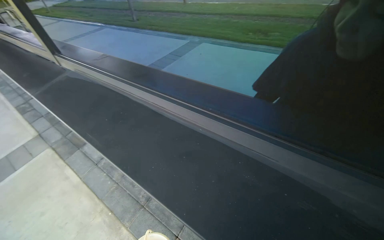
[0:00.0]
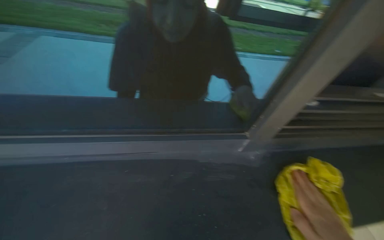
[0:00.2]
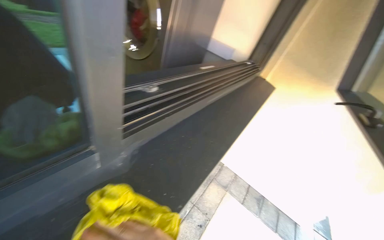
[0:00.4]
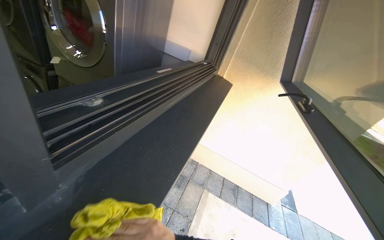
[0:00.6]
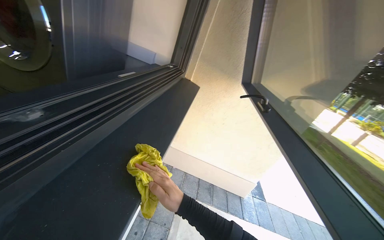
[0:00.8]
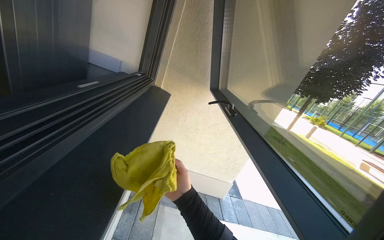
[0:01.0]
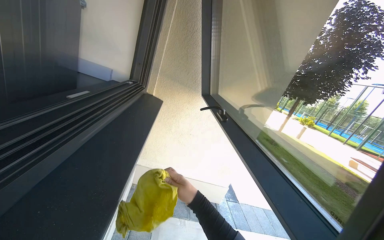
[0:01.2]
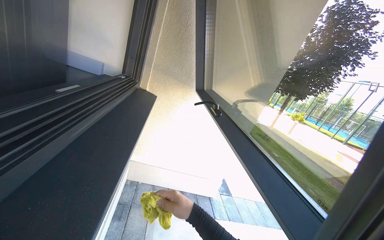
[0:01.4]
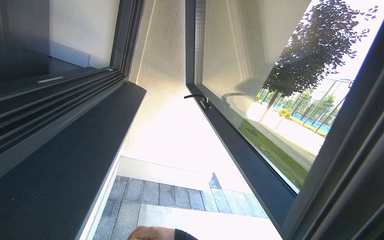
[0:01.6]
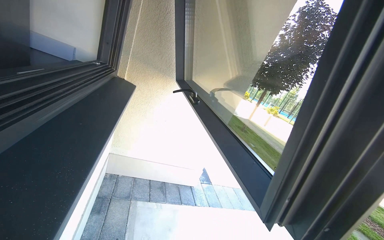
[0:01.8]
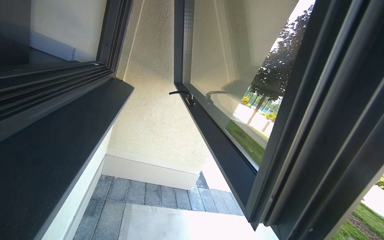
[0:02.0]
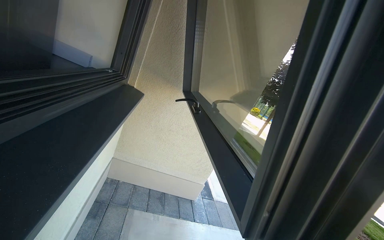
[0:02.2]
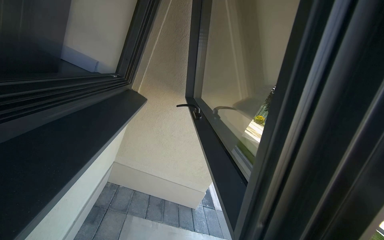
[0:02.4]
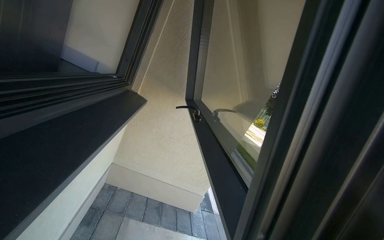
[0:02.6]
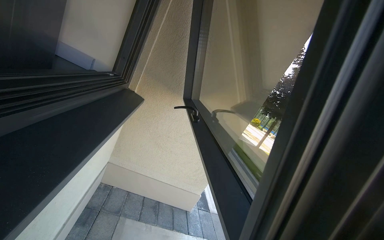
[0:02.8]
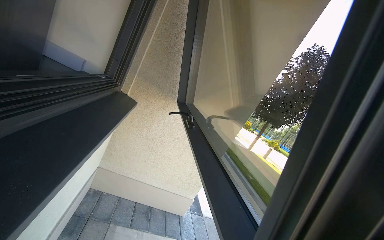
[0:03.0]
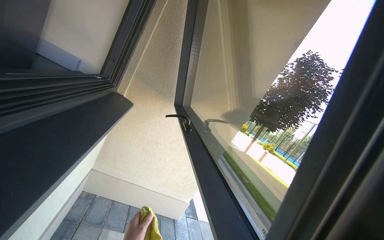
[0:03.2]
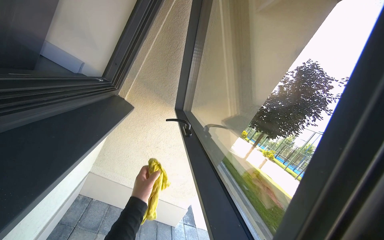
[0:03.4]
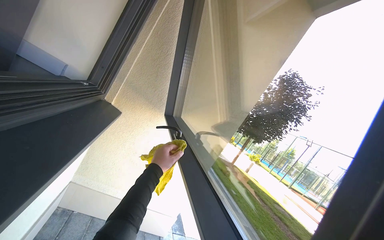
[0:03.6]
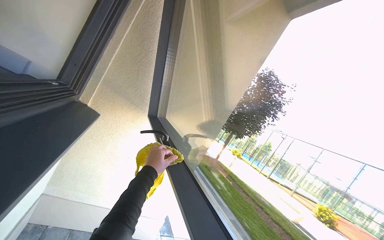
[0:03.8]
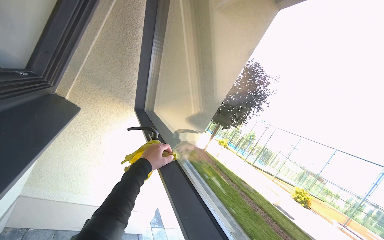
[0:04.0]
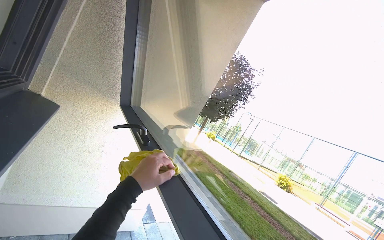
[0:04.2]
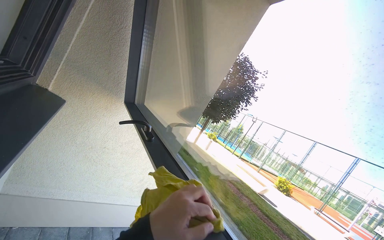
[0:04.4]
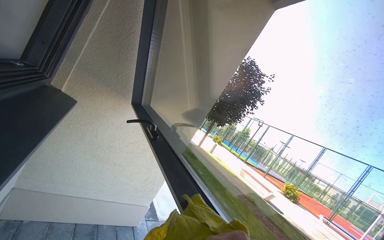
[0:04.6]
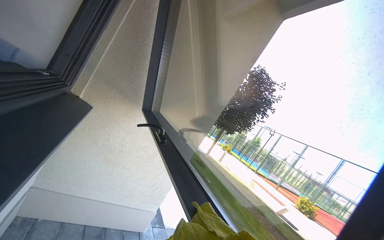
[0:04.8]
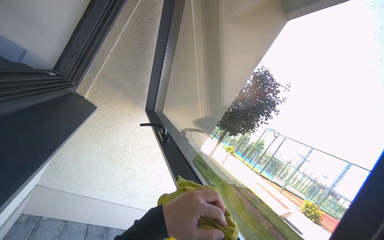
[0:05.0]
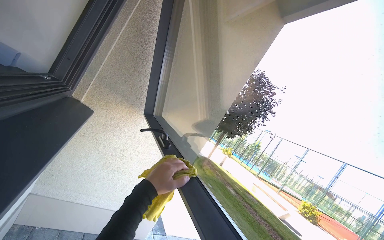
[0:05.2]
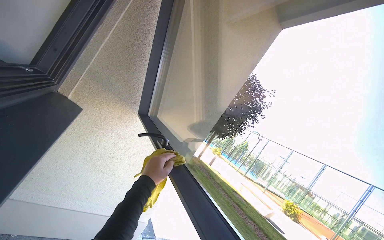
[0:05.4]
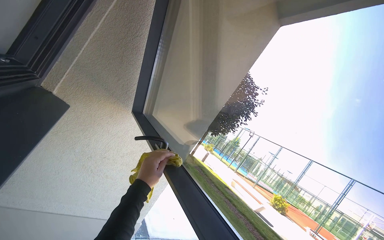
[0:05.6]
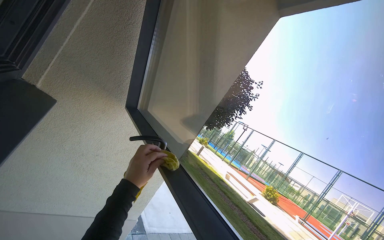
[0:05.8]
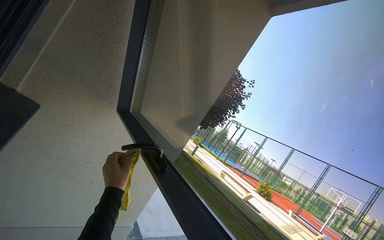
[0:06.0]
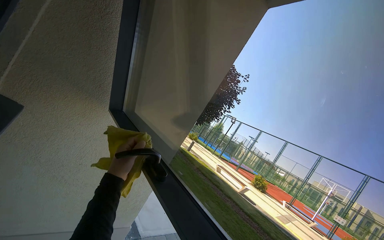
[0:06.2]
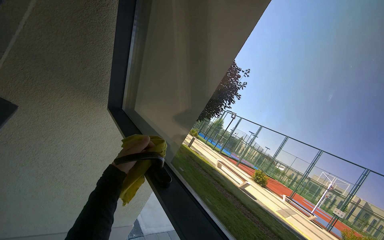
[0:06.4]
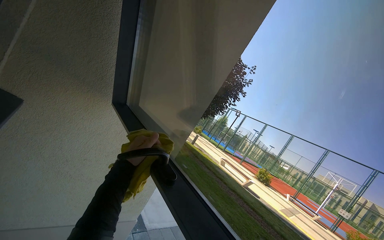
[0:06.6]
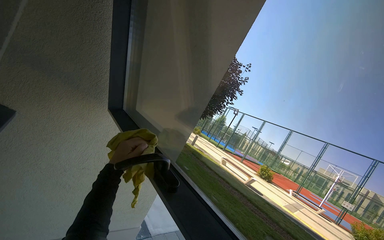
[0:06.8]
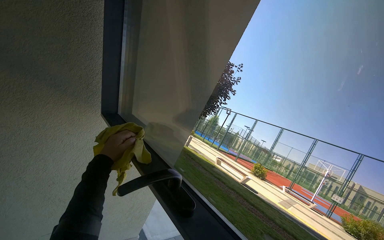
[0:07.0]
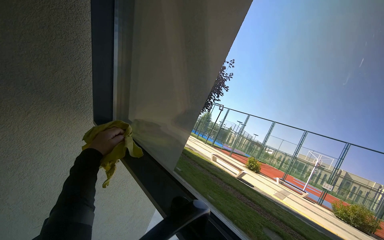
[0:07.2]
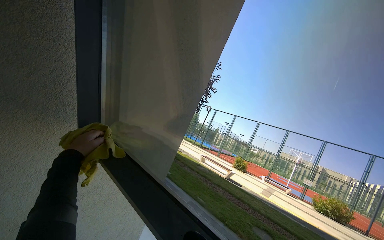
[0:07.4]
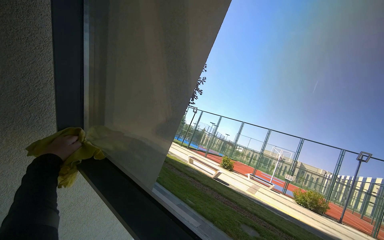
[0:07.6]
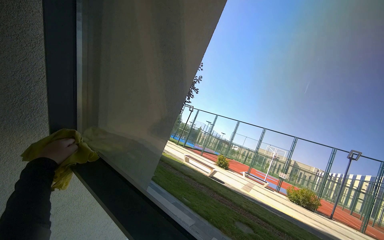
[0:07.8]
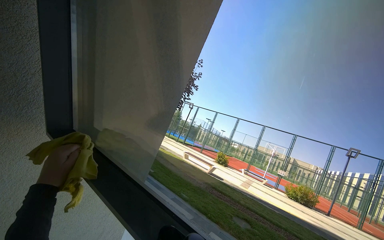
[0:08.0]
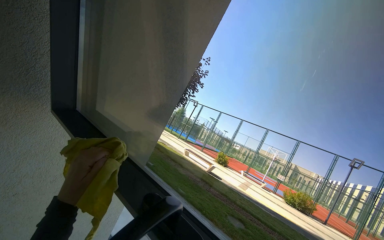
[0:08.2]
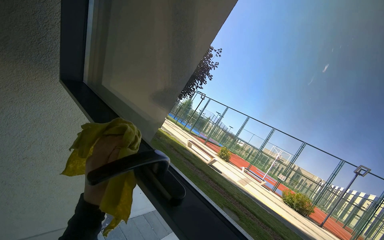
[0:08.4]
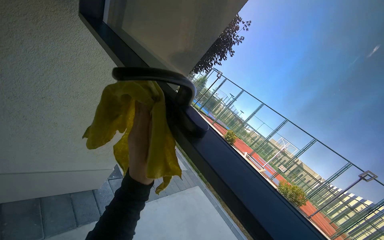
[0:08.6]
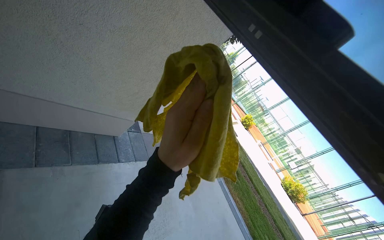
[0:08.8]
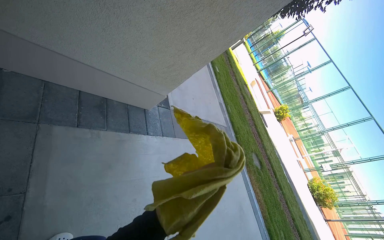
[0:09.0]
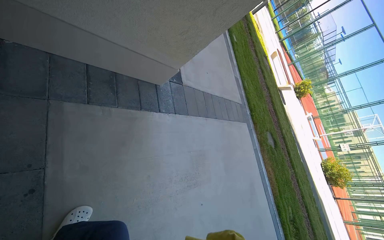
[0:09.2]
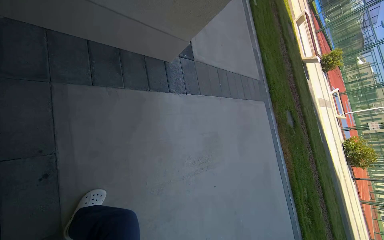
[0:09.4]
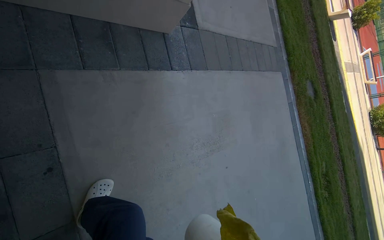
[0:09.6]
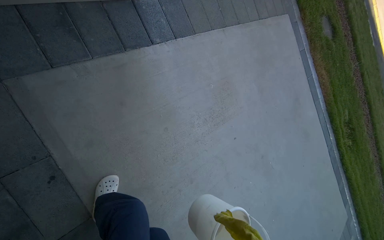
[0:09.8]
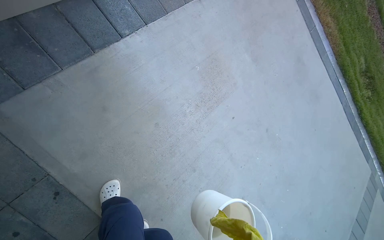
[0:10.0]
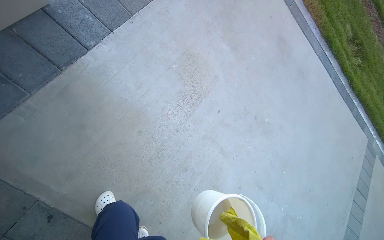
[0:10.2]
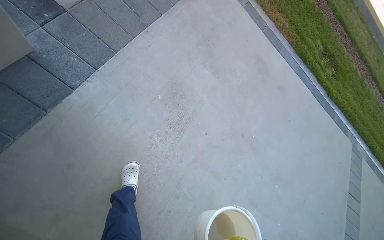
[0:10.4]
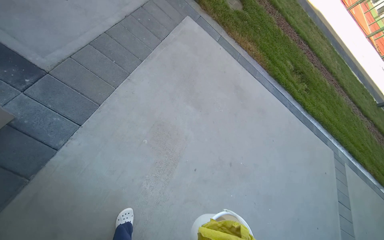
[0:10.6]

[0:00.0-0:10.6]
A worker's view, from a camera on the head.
Job: wiping surfaces.
The whole recording: Wiping window frame. The worker wipes the inside of the opened window frames with a yellow cloth.
0:00.0 to 0:01.6: The wearer looks approximately 105 degrees further to the right.
0:03.0 to 0:04.6: The camera sweeps to the right, by roughly 20 degrees.
0:06.0 to 0:07.6: The head rotates roughly 20 degrees to the right. The left hand moves up the picture and to the left, about 35 cm.
0:07.6 to 0:09.0: The view tilts approximately 20 degrees downward. Everything in view rotates about 25 degrees clockwise.
0:09.0 to 0:10.6: The camera is carried some 90 cm. The view pans to the left by roughly 15 degrees. The view tips downward by roughly 35 degrees. Everything in view rotates approximately 45 degrees counterclockwise.

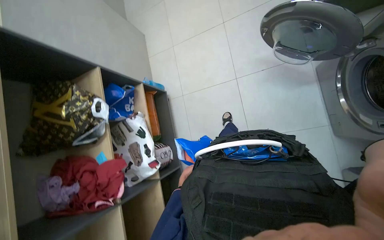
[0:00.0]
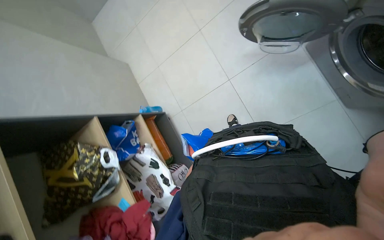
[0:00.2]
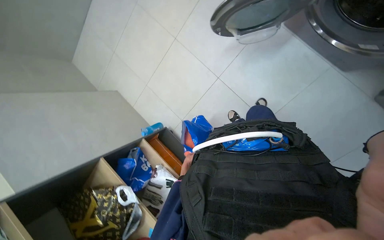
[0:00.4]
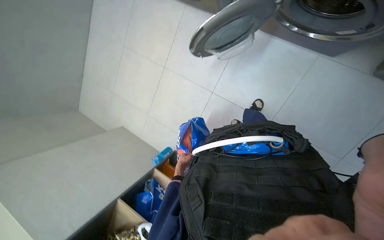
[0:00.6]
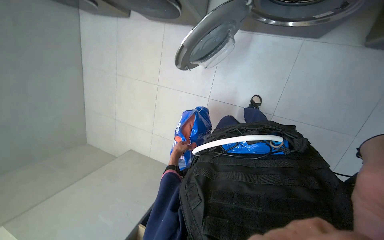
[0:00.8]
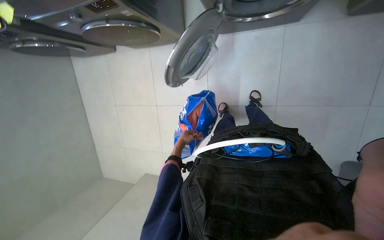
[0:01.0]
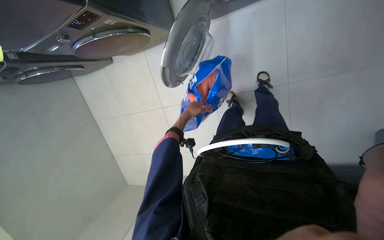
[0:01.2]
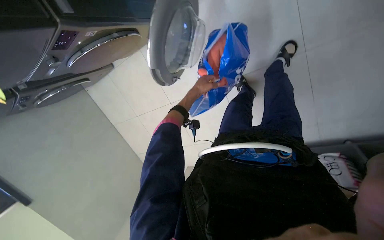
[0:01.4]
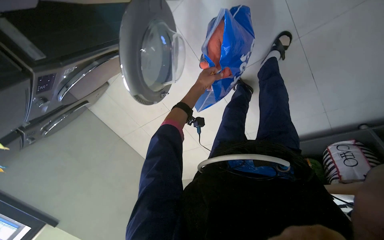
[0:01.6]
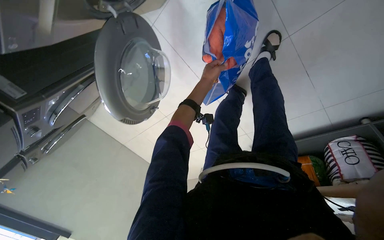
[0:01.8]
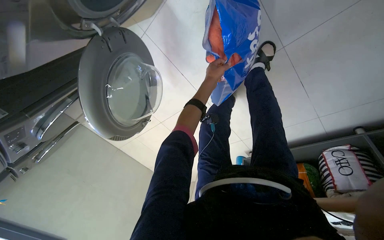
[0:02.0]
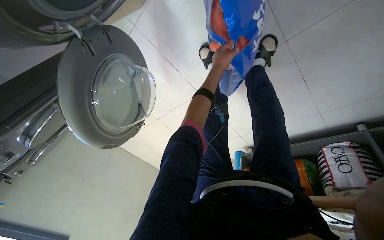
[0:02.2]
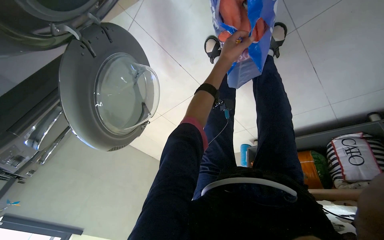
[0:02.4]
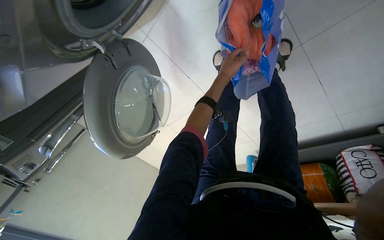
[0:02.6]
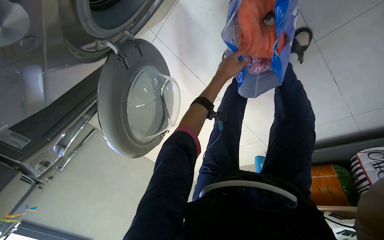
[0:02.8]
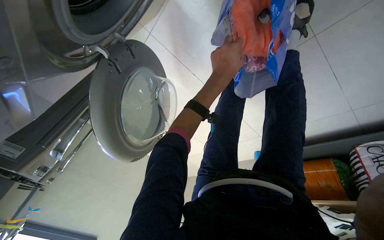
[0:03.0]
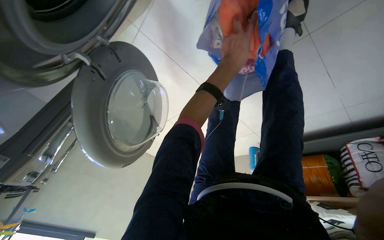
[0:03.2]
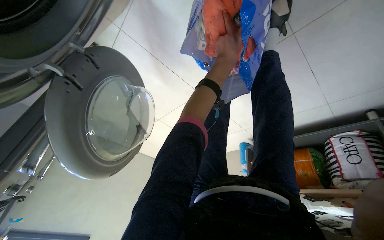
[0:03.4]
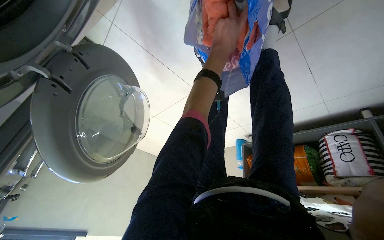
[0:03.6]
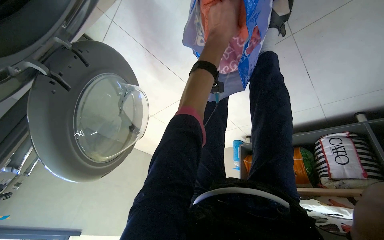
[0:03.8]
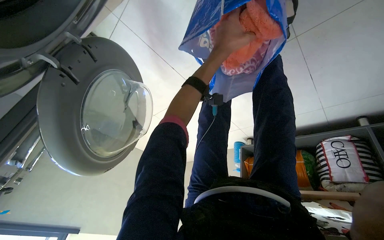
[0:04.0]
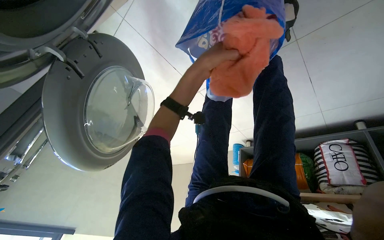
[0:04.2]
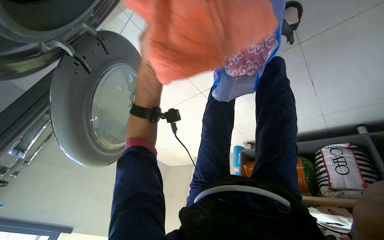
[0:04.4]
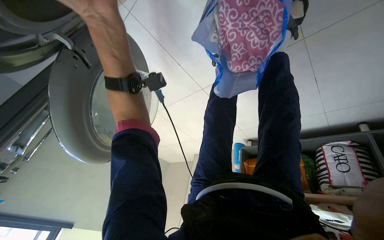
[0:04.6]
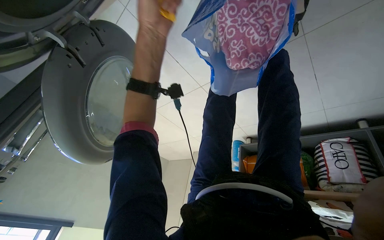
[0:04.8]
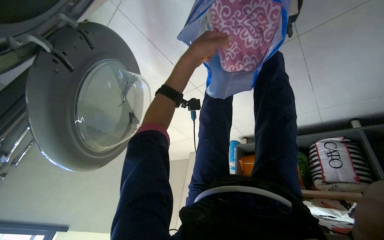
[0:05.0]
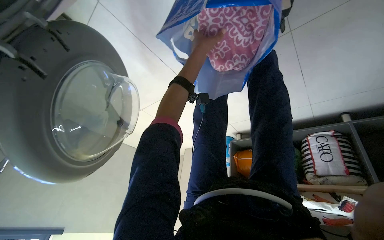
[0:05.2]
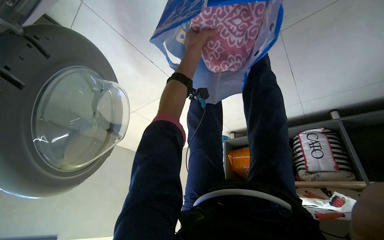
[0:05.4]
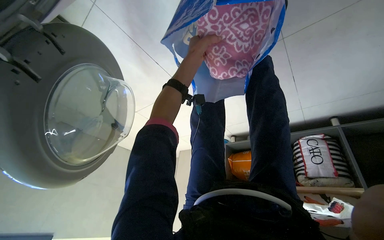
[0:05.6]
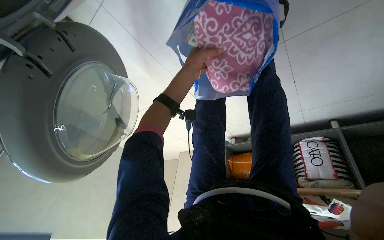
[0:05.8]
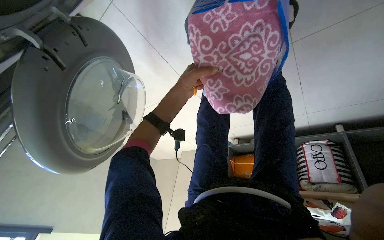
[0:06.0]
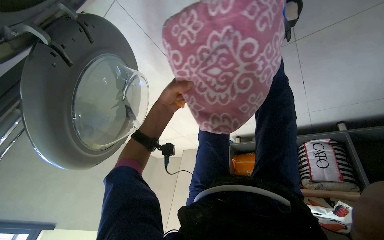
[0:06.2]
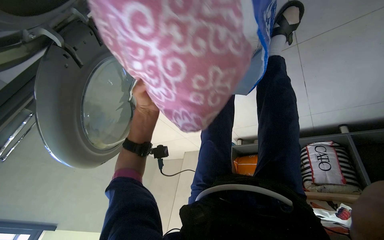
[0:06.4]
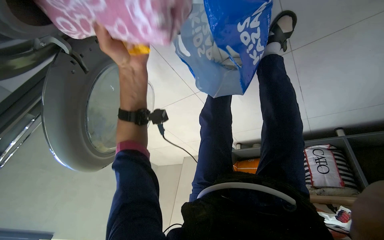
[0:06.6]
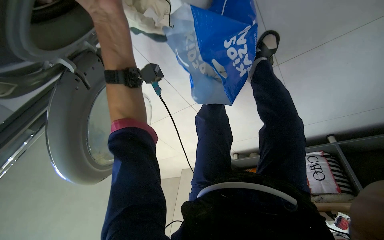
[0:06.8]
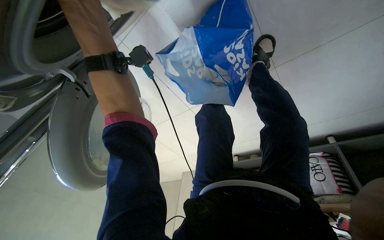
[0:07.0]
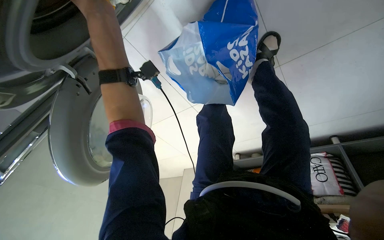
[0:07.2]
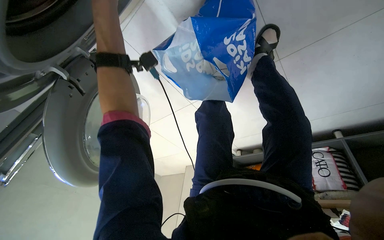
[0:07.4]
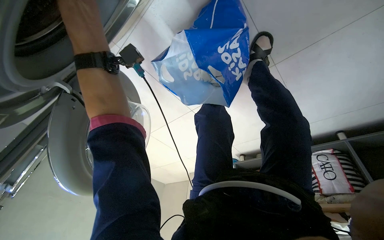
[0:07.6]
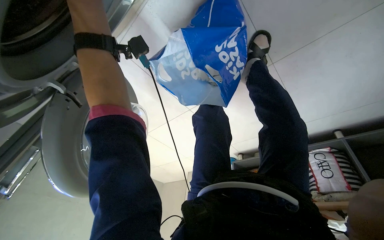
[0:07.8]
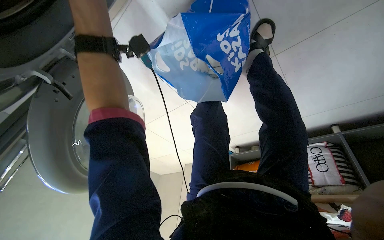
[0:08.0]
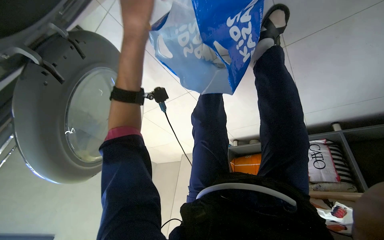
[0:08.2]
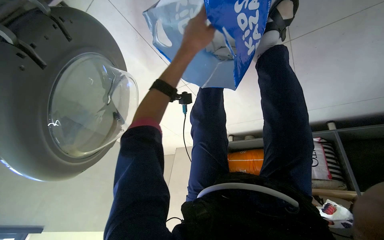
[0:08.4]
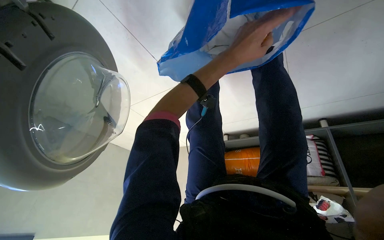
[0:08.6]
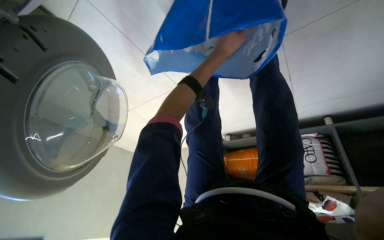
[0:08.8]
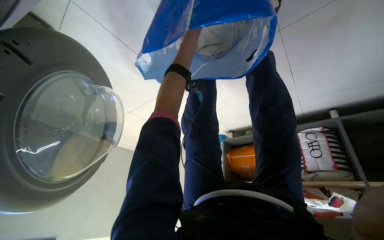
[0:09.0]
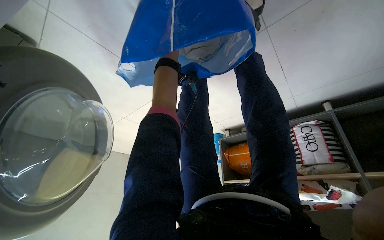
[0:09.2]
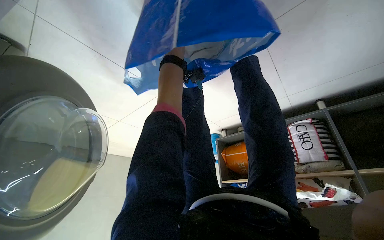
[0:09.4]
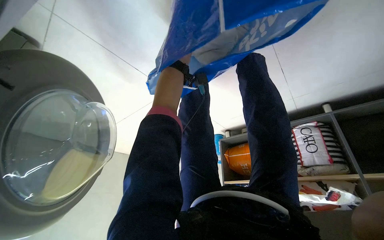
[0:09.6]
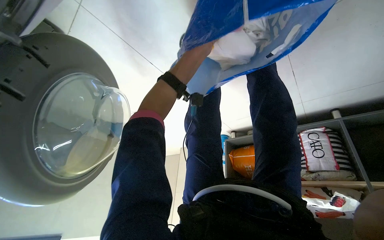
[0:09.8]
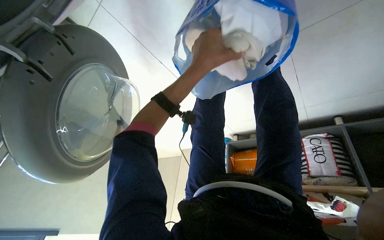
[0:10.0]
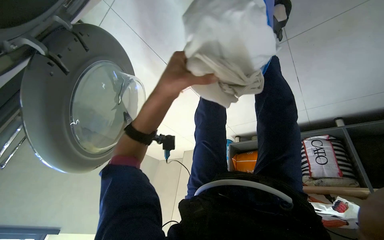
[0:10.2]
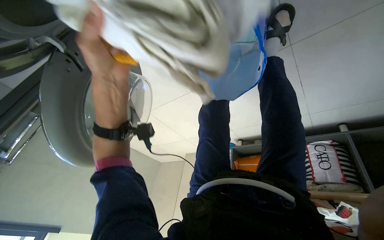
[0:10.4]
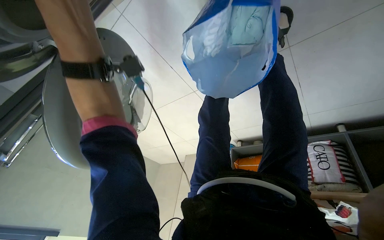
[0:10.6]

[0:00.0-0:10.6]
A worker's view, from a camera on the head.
Job: managing laundry.
The whole recording: Loading and starting washing machine. The worker loads clothes into the washing machine and starts the cycle.
0:00.0 to 0:01.6: The camera is carried approximately 40 cm. The view pans to the left by roughly 30 degrees. The scene rotates counterclockwise by about 105 degrees.
0:01.6 to 0:03.0: The left hand moves nearer to the camera, roughly 10 cm.
